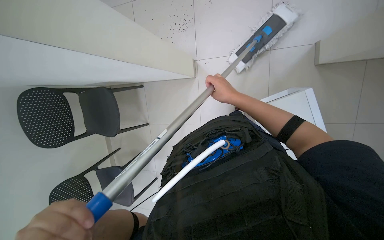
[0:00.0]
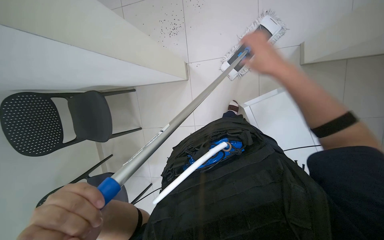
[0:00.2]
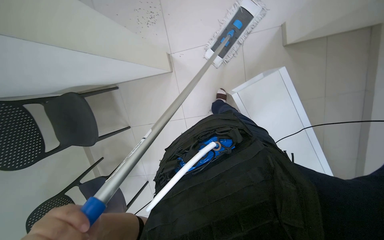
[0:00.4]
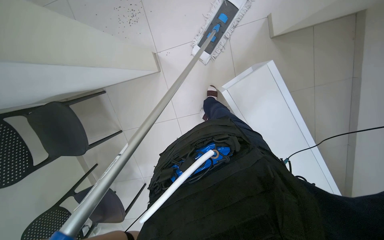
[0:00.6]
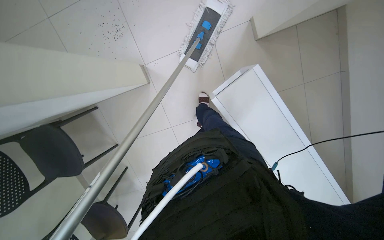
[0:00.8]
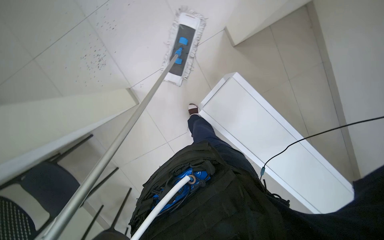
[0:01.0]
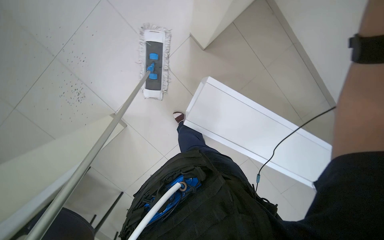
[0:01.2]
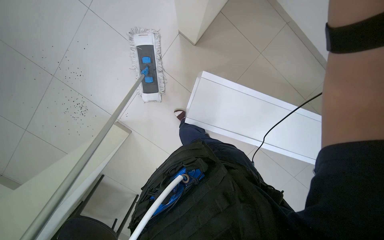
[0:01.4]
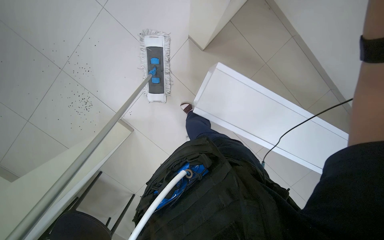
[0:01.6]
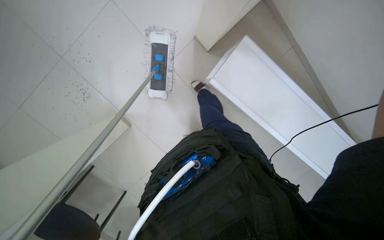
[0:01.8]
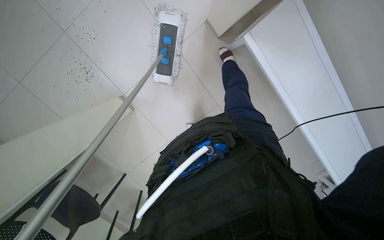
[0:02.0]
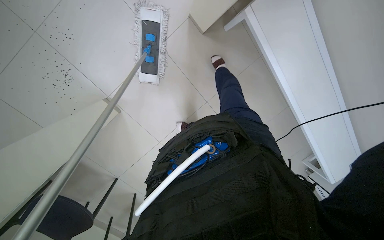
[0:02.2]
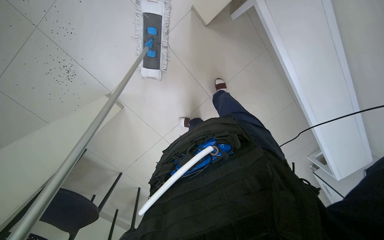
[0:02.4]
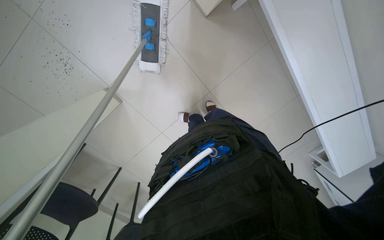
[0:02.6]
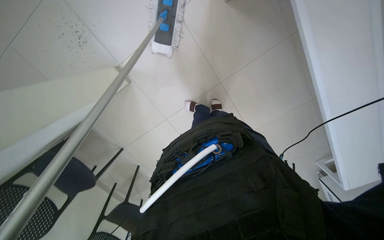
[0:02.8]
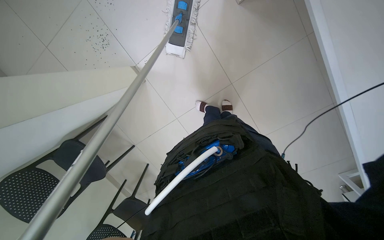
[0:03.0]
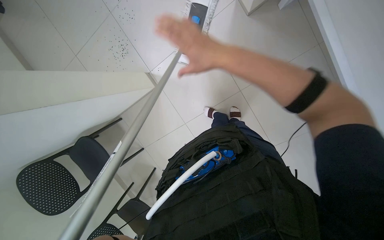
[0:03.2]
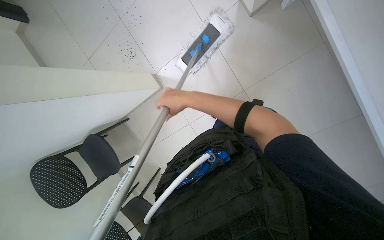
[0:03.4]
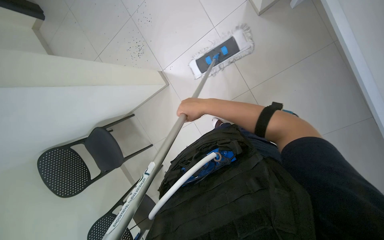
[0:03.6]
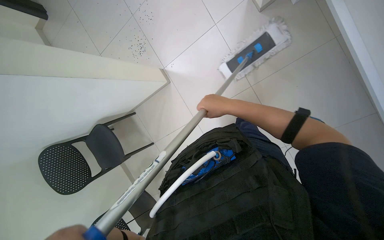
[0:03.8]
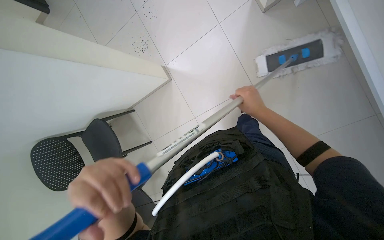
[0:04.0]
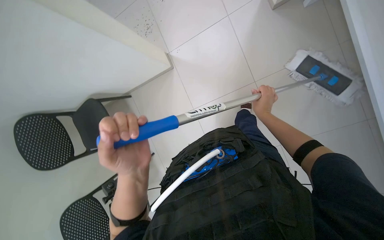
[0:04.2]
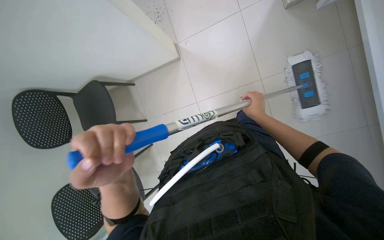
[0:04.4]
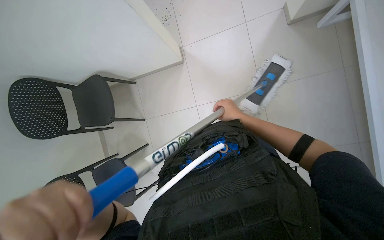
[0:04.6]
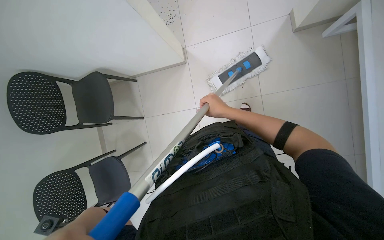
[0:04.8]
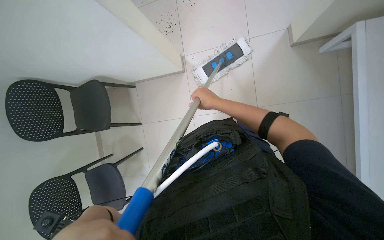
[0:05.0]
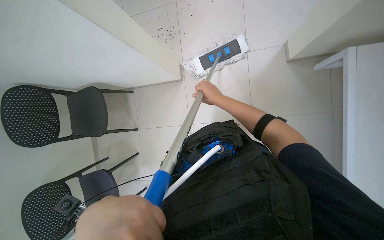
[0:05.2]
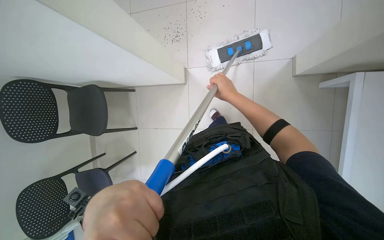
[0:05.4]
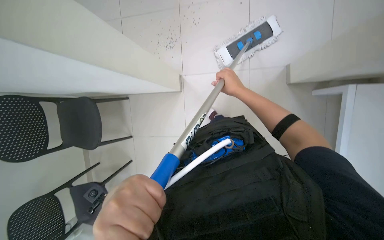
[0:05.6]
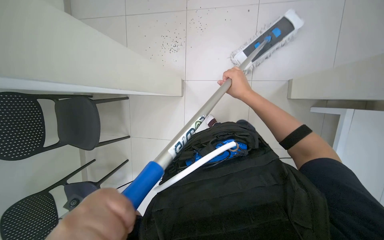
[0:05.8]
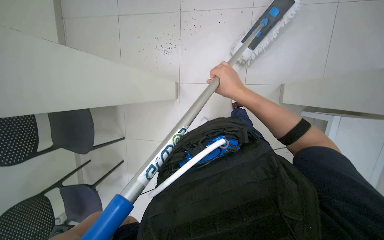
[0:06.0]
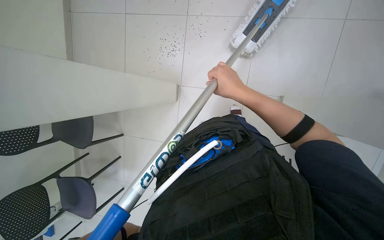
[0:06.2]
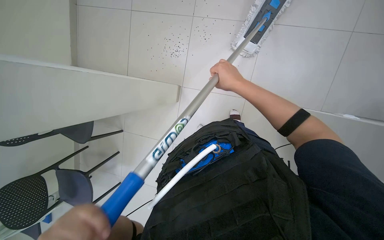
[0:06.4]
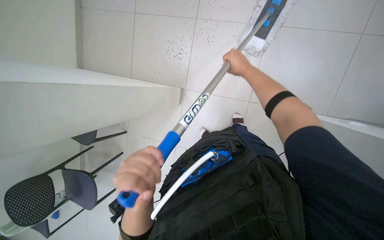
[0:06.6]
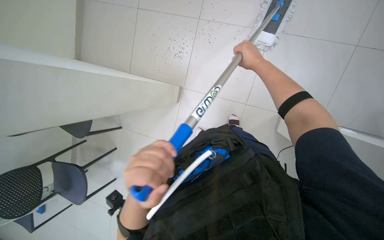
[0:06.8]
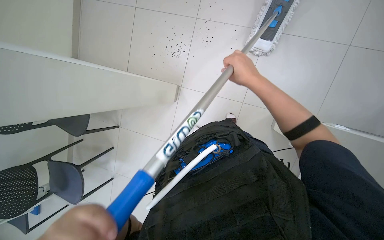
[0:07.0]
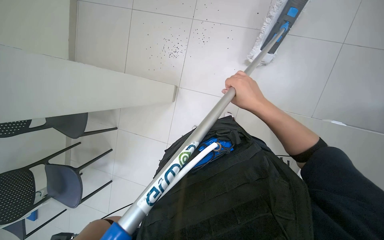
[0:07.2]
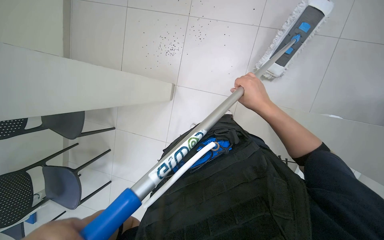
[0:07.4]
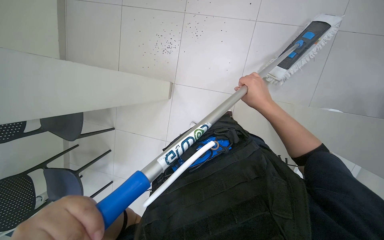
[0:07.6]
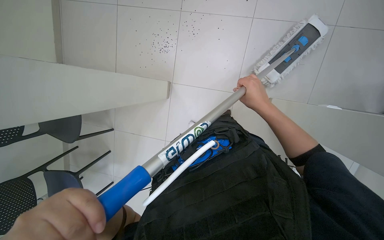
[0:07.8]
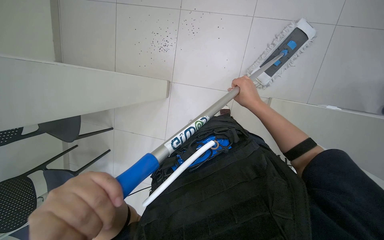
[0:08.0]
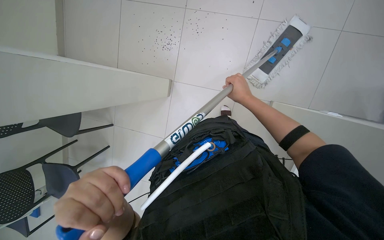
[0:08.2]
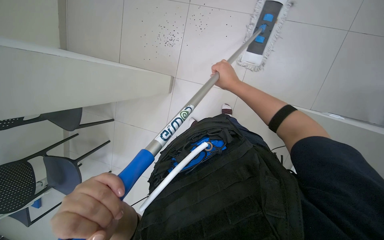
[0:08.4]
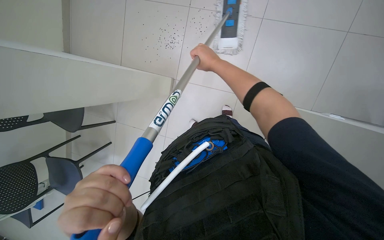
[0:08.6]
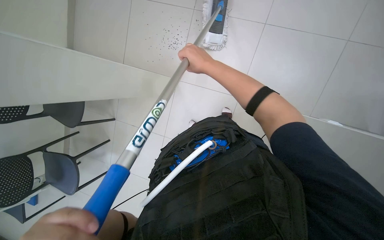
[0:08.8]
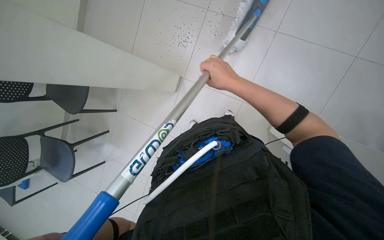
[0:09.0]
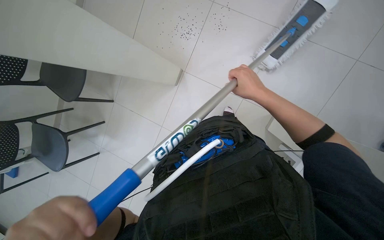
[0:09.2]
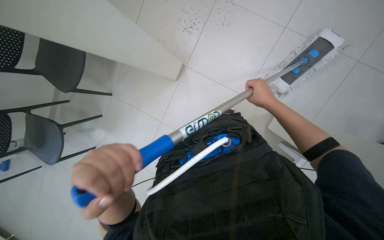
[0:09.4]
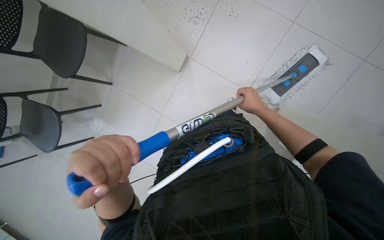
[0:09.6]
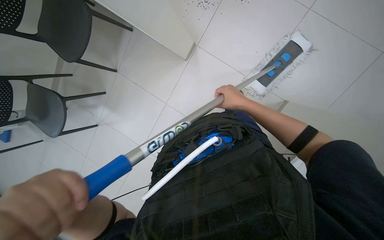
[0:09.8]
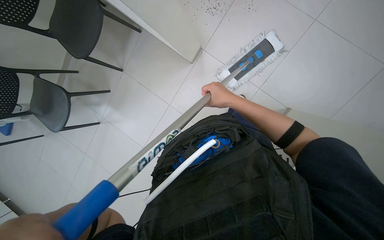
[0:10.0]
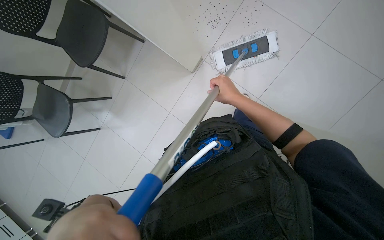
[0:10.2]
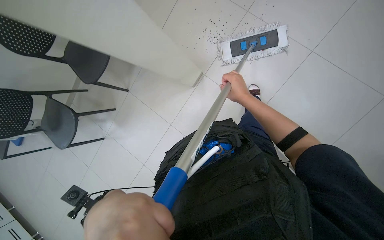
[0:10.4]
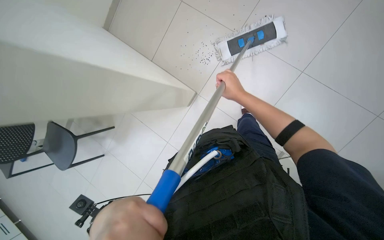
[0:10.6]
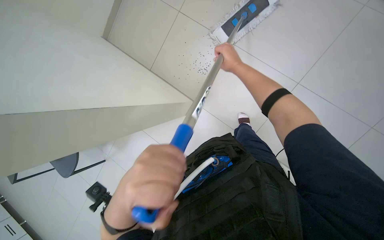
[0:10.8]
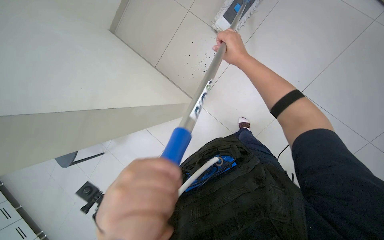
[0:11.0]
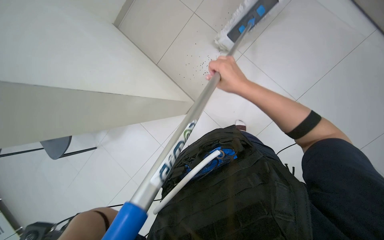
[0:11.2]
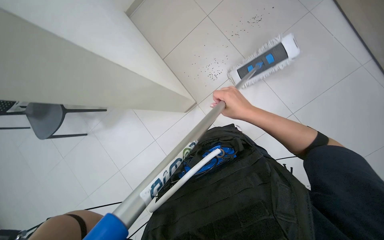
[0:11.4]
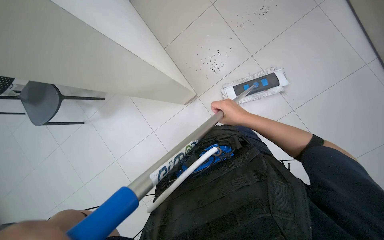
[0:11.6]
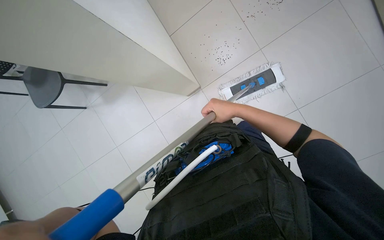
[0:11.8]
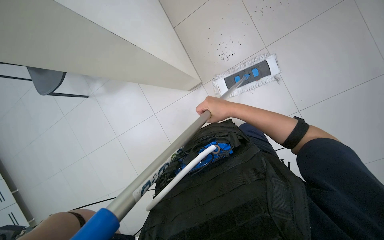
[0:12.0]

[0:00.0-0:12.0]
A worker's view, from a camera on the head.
Job: mopping floor.
The whole recording: Mopping floor. The worker mops the floor with a flat mop.
0:00.0 to 0:01.6: The scene turns approximately 45 degrees counterclockwise in the picture.
0:04.4 to 0:06.0: The camera travels approximately 60 cm.
0:06.0 to 0:07.6: The right hand goes roughly 10 cm to the right, and travels up the picture and back again, some 15 cm each way.
0:07.6 to 0:09.0: The right hand travels to the left by approximately 15 cm.
0:09.0 to 0:10.4: The right hand goes left and right, some 20 cm each way, reversing 2 times.
0:10.4 to 0:12.0: The right hand goes up the picture and returns, some 30 cm each way.

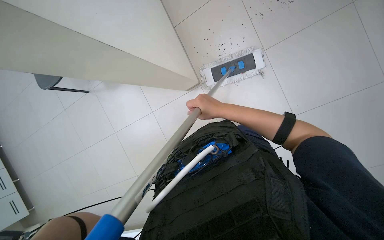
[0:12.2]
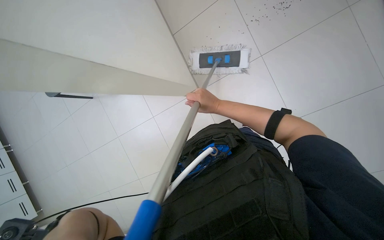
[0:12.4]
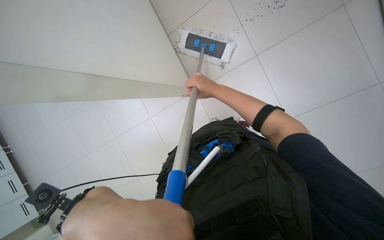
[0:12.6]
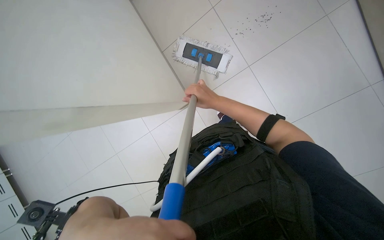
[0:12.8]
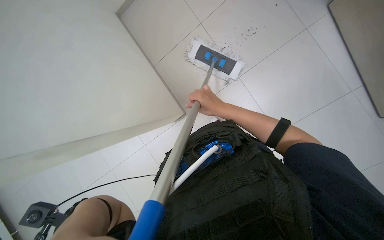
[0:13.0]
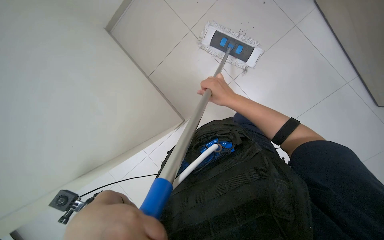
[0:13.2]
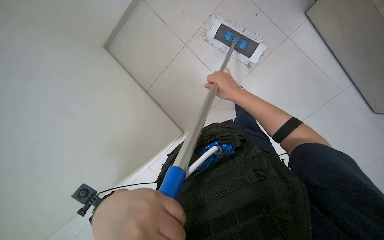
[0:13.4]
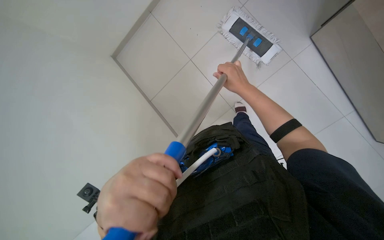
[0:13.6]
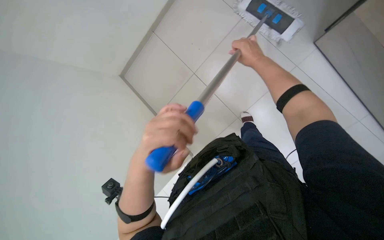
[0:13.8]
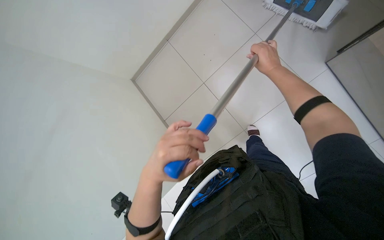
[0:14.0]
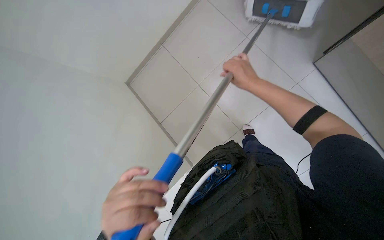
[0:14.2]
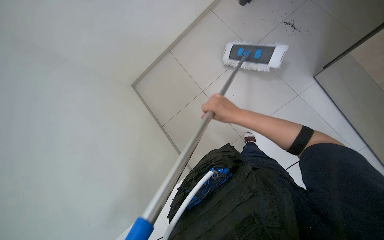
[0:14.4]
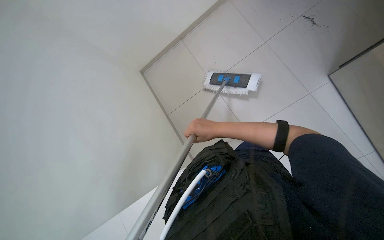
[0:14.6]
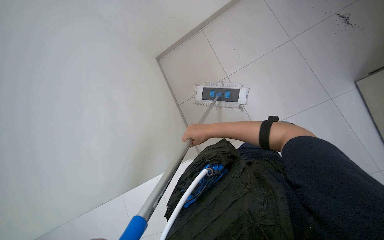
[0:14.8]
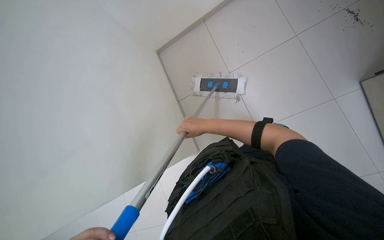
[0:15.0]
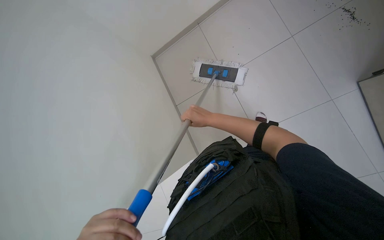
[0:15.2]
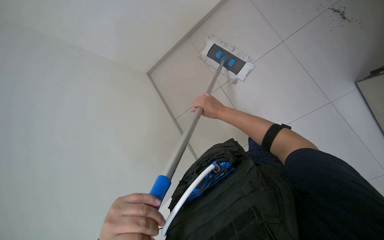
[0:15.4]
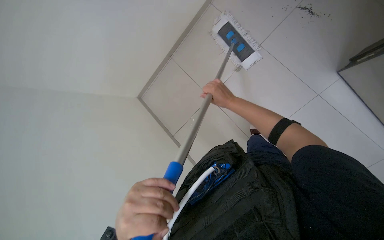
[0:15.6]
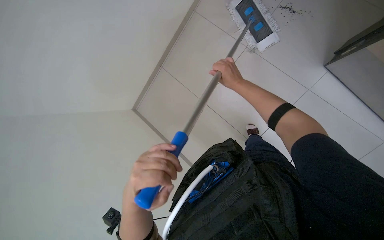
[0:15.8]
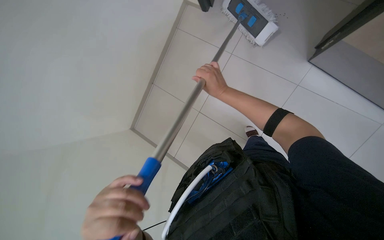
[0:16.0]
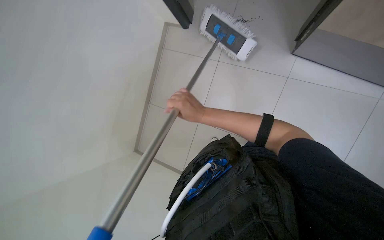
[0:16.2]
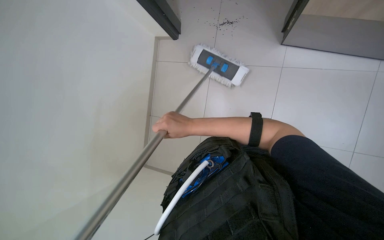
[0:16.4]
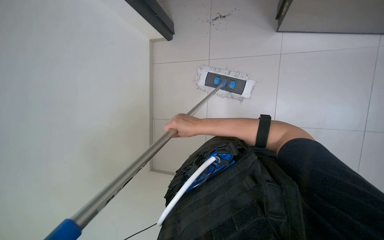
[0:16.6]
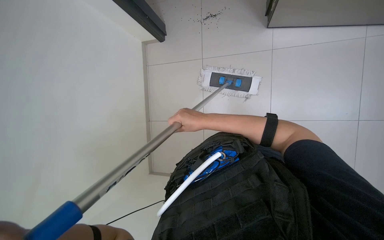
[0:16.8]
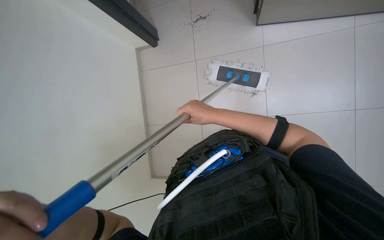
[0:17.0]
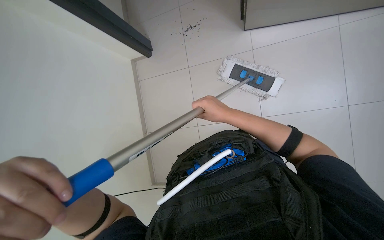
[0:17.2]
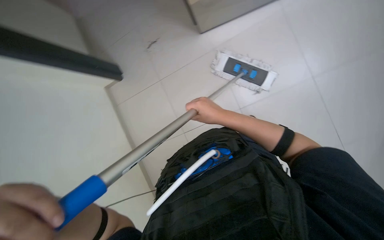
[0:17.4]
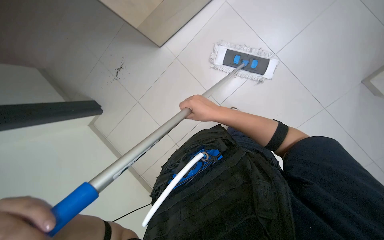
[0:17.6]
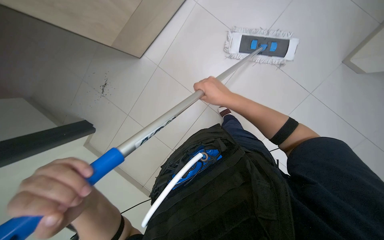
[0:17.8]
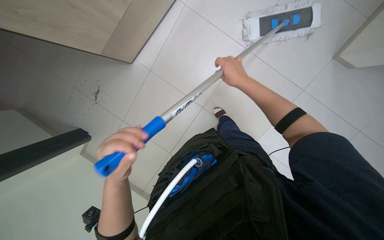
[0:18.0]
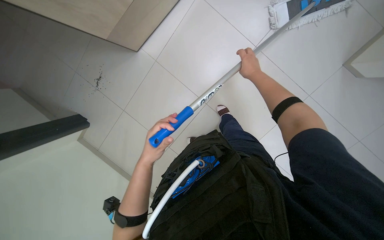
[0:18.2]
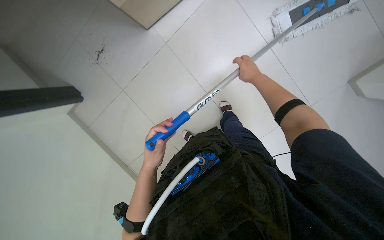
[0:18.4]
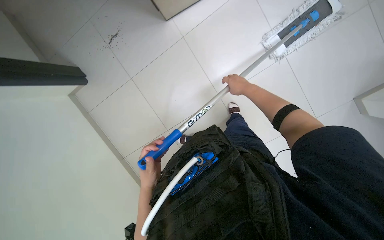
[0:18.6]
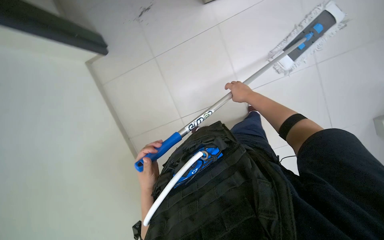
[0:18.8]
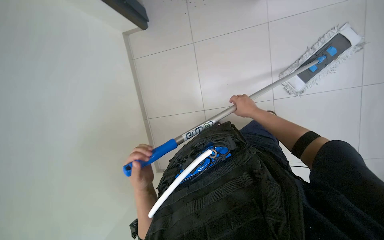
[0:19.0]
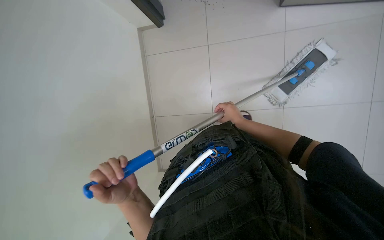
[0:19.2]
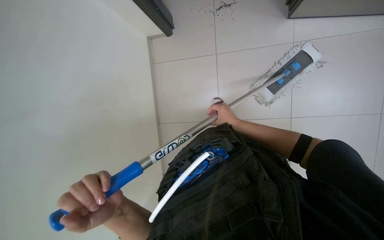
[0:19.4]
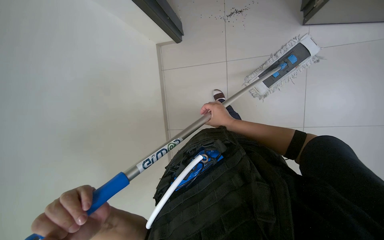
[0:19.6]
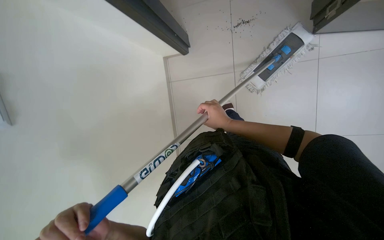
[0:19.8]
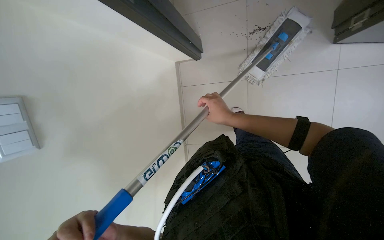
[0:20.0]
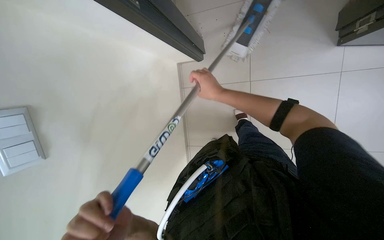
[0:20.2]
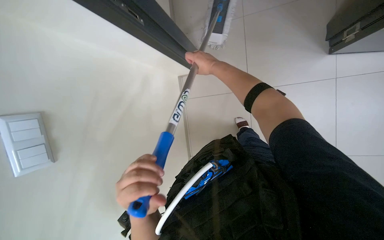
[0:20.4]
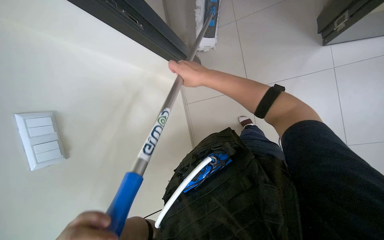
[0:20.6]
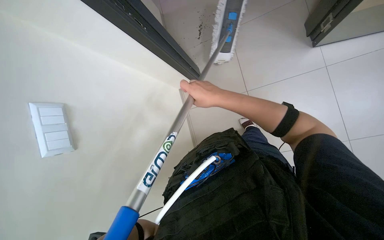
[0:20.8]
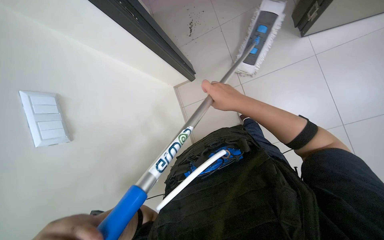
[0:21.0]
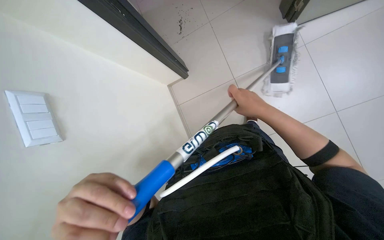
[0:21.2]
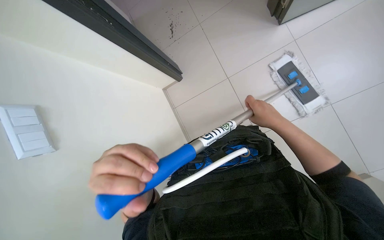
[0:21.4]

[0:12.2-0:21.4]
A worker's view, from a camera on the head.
Job: mopping floor.
The whole recording: Mopping floor. The worker mops the floor with a flat mop.
0:15.2 to 0:16.8: The right hand heads nearer to the camera, covering some 10 cm.
0:16.8 to 0:18.4: The right hand travels to the right and farther from the camera by roughly 20 cm.
0:18.4 to 0:19.8: The right hand goes about 15 cm to the left and down the picture.
0:19.8 to 0:21.4: The right hand is displaced to the right by about 15 cm.
